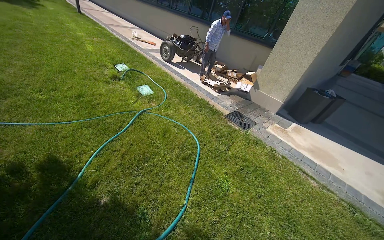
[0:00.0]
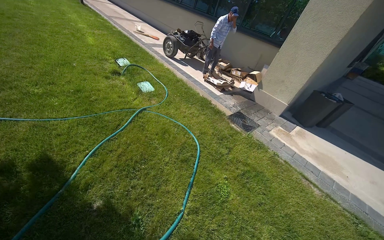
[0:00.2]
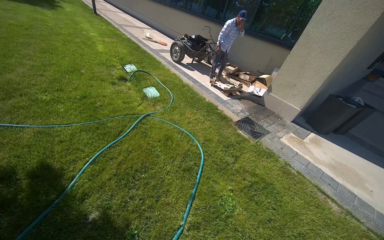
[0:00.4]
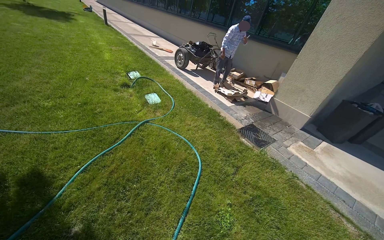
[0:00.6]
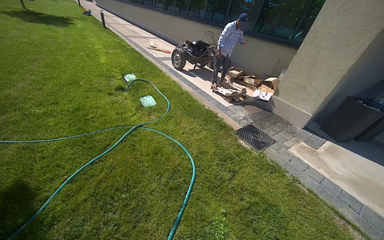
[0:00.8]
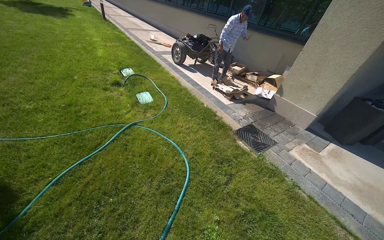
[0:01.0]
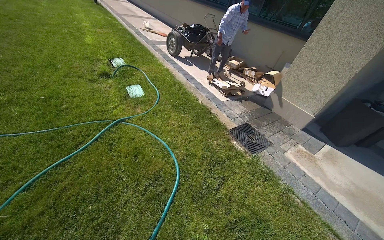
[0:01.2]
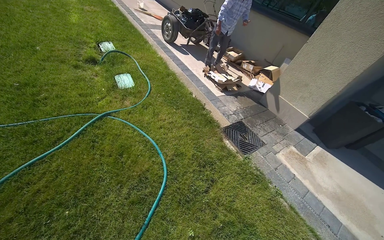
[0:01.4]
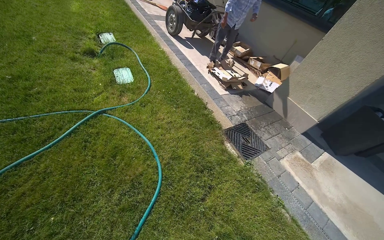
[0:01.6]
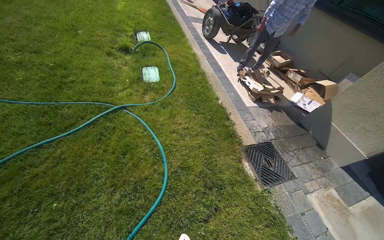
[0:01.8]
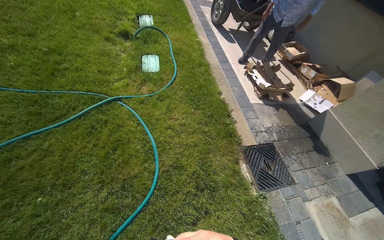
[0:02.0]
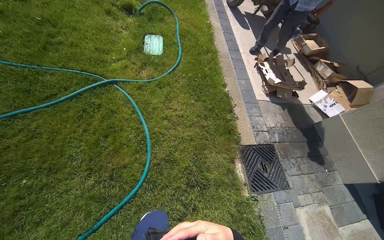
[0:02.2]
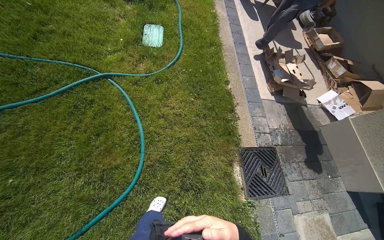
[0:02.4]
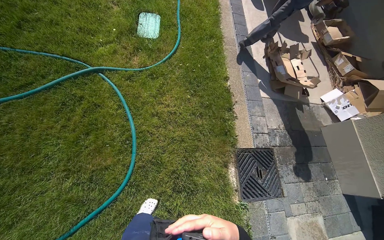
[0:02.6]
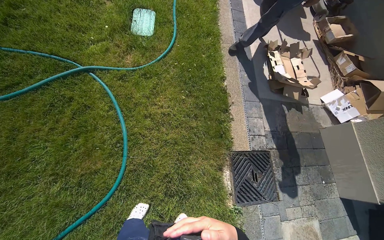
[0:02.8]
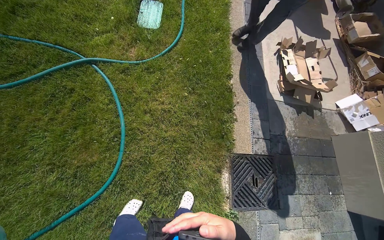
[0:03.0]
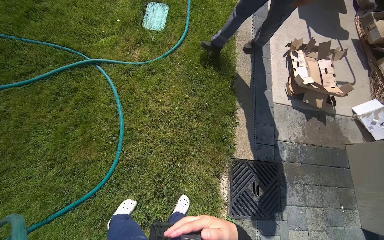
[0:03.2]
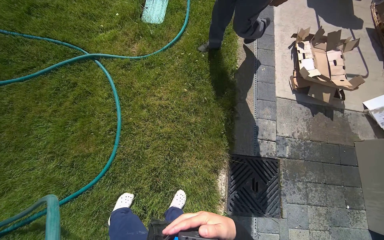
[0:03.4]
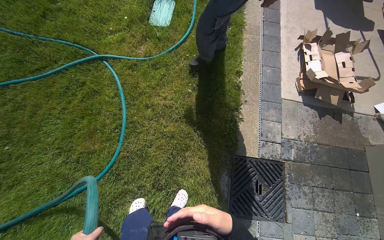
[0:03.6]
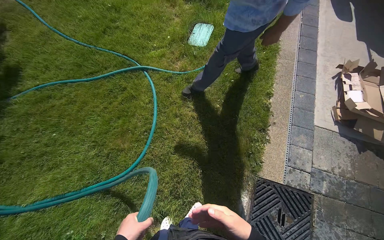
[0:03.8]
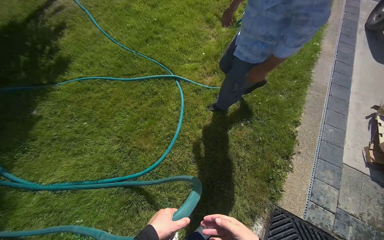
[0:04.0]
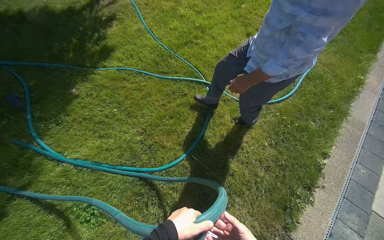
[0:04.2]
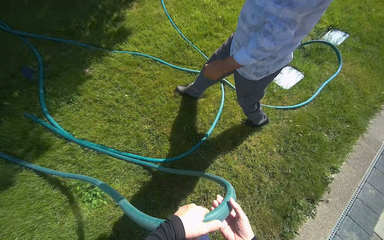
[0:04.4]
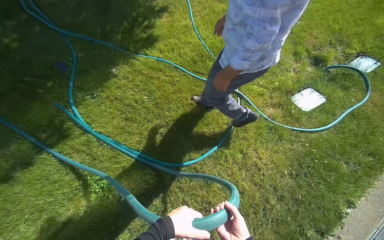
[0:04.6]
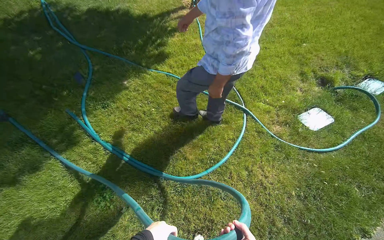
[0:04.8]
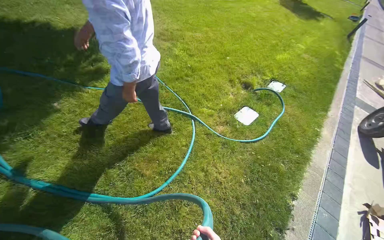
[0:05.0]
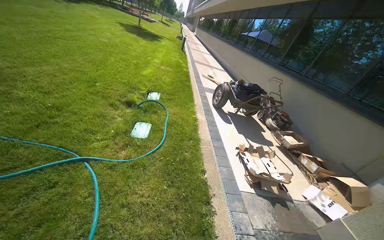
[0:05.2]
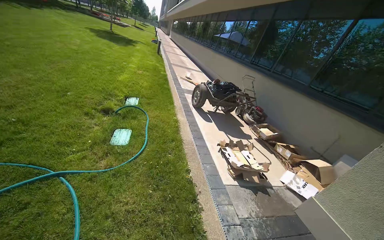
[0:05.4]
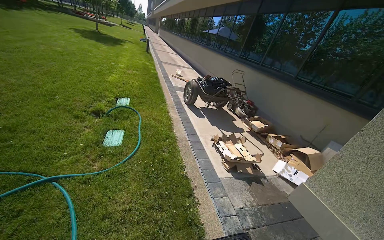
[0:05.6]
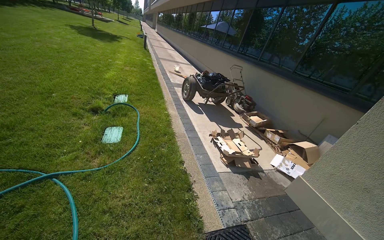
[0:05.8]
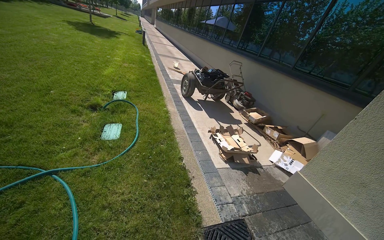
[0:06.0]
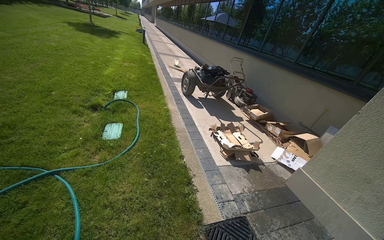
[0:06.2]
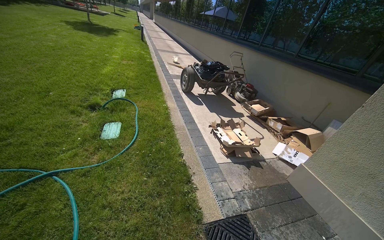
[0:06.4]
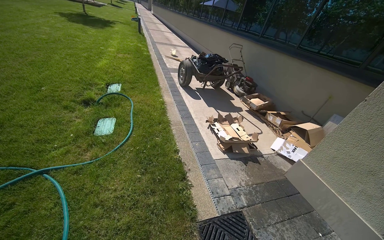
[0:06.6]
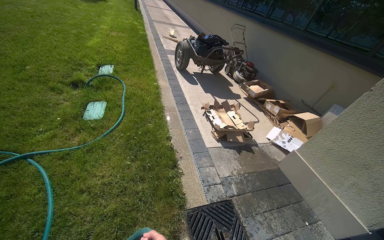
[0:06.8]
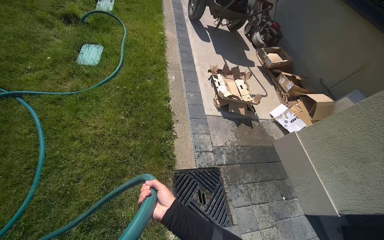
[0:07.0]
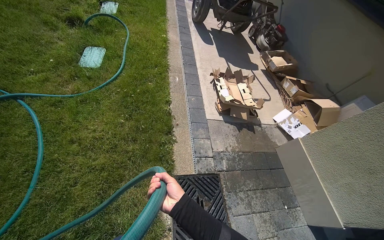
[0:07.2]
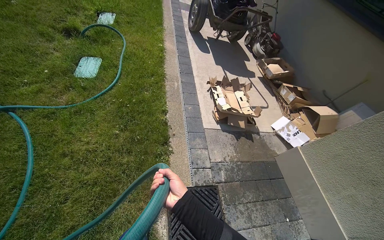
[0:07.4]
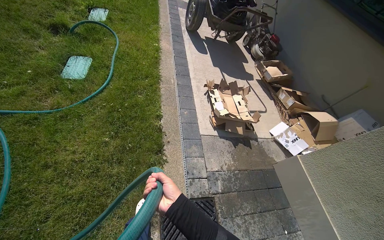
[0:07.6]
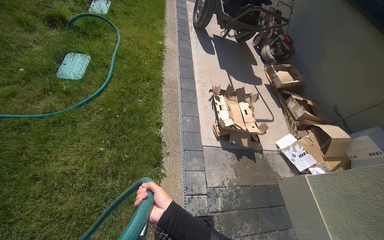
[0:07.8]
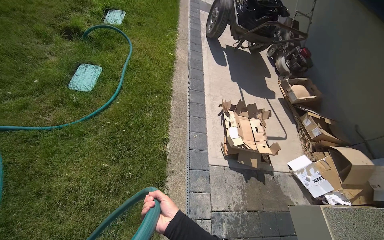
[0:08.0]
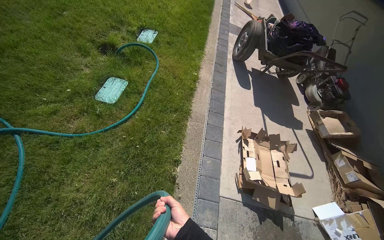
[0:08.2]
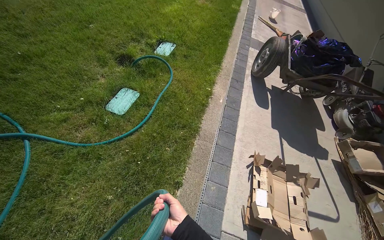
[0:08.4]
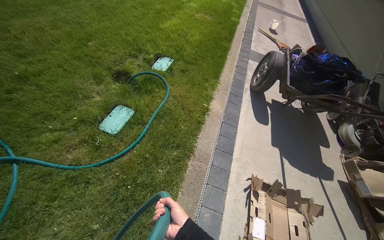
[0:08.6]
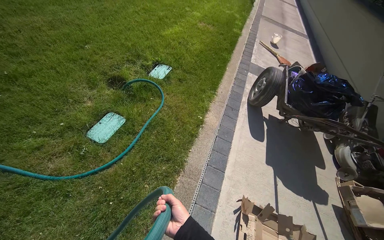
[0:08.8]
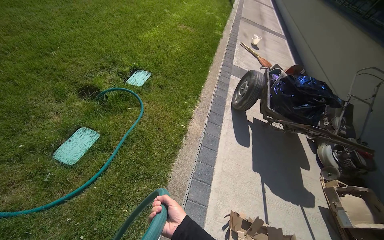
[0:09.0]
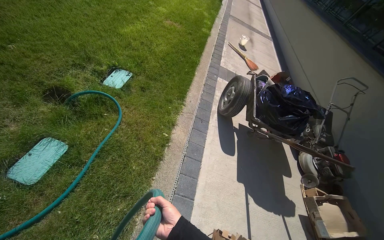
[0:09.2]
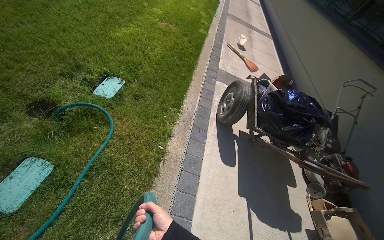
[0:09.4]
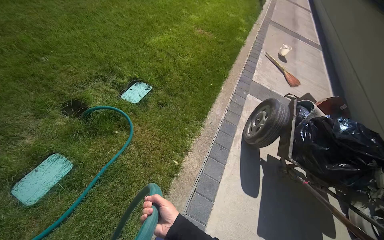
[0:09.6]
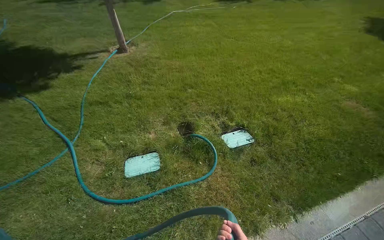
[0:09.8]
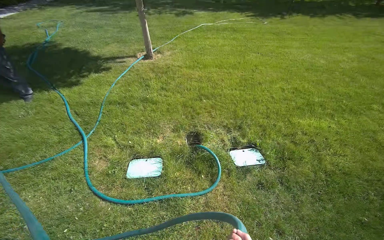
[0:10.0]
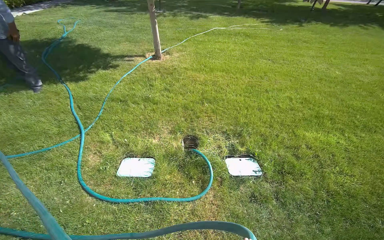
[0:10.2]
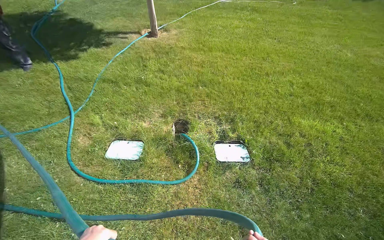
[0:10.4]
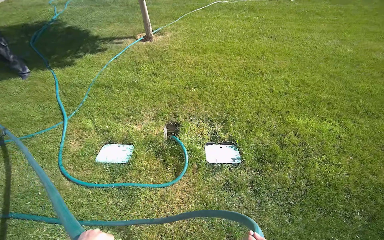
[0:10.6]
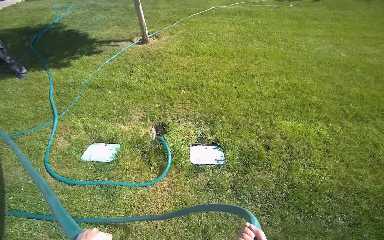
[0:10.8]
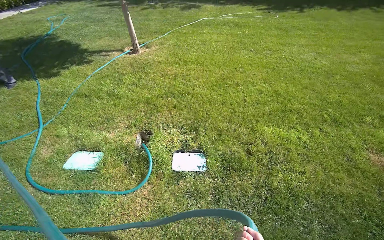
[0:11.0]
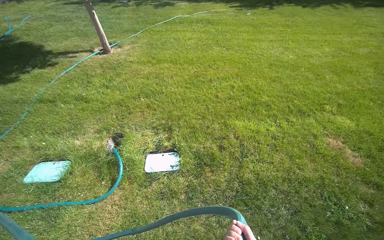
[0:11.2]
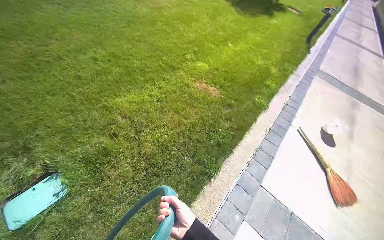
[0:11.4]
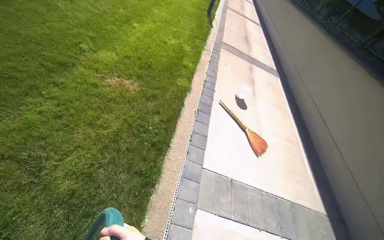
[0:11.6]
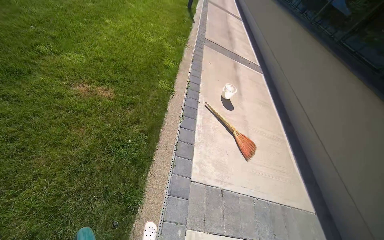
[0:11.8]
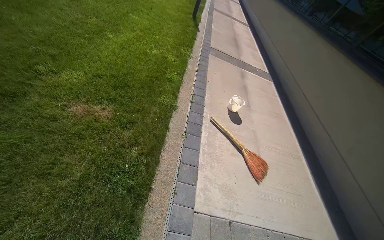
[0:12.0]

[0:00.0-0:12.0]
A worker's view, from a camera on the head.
Job: preparing cleaning supplies.
The whole recording: Laying out water hose. The worker pulls a green water hose across the grass.
0:00.0 to 0:01.6: The camera is carried some 1 m.
0:01.6 to 0:03.0: The camera is carried roughly 90 cm. The wearer's head swings approximately 30 degrees to the left. The camera pitches downward, by roughly 20 degrees.
0:03.0 to 0:04.4: The wearer looks roughly 50 degrees further to the left.
0:04.4 to 0:06.0: The head rotates approximately 65 degrees to the right. The view tips upward by roughly 15 degrees.
0:06.0 to 0:07.6: The wearer moves approximately 60 cm. The wearer looks roughly 20 degrees further downward.
0:07.6 to 0:09.0: The head travels some 1 m. The head rotates some 25 degrees to the left.
0:09.0 to 0:10.4: The camera travels roughly 1 m. The wearer's head swings roughly 75 degrees to the left.
0:10.4 to 0:12.0: The wearer moves roughly 1.5 m. The head rotates some 40 degrees to the right.

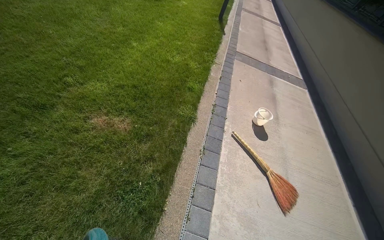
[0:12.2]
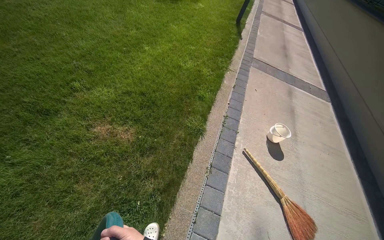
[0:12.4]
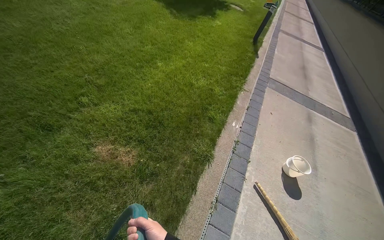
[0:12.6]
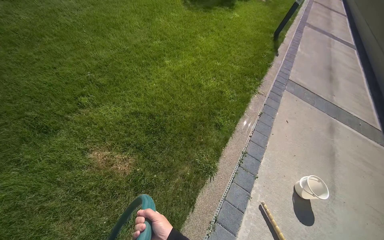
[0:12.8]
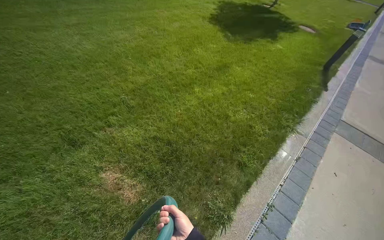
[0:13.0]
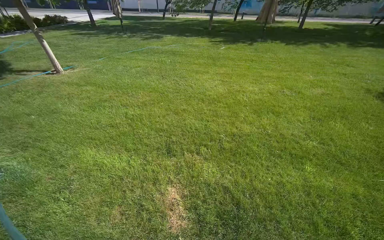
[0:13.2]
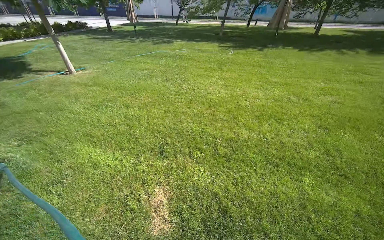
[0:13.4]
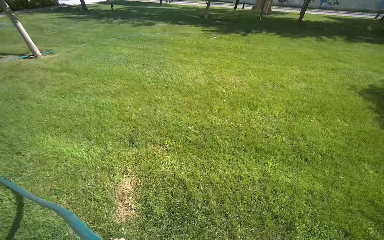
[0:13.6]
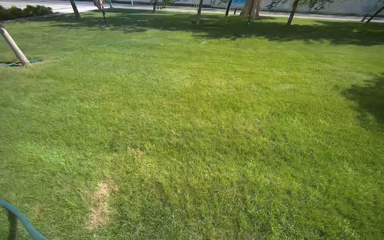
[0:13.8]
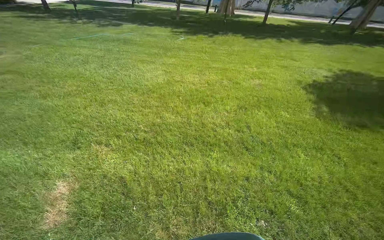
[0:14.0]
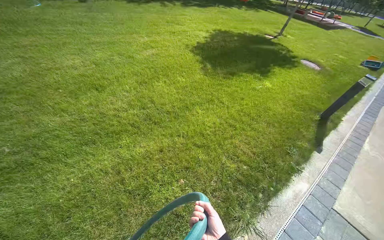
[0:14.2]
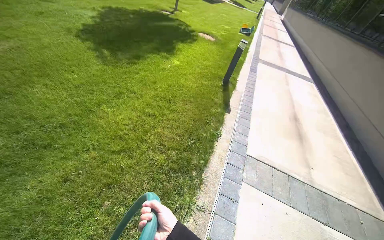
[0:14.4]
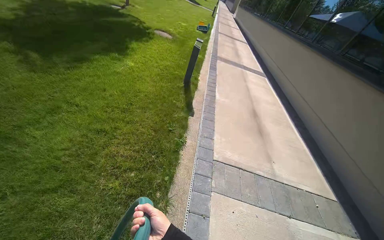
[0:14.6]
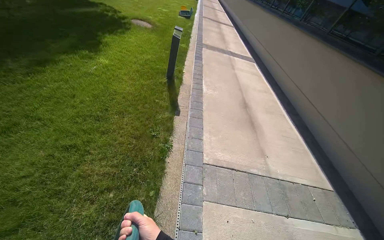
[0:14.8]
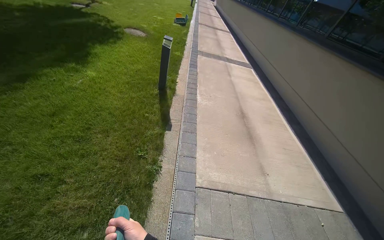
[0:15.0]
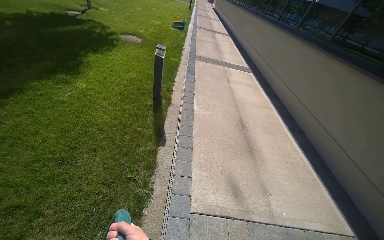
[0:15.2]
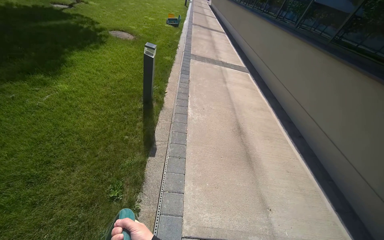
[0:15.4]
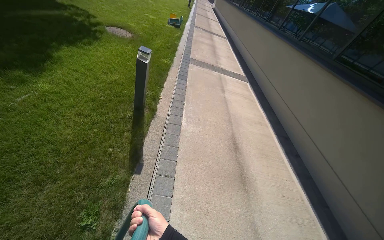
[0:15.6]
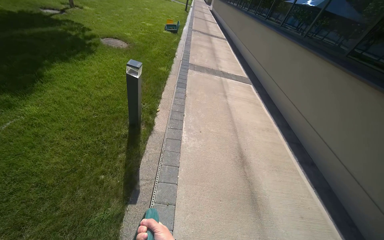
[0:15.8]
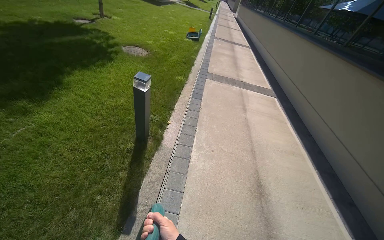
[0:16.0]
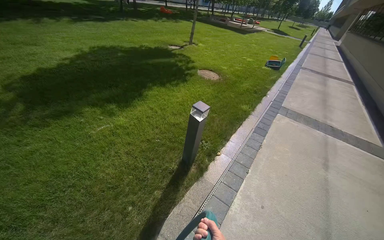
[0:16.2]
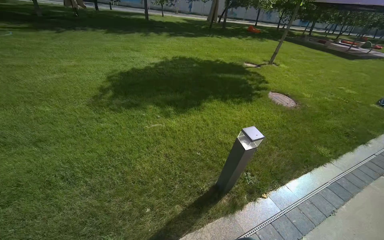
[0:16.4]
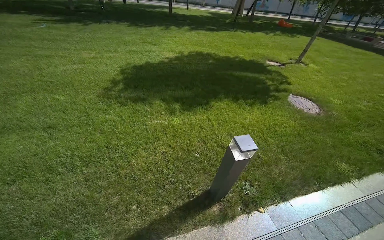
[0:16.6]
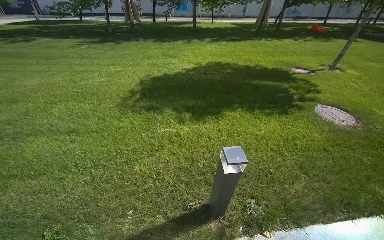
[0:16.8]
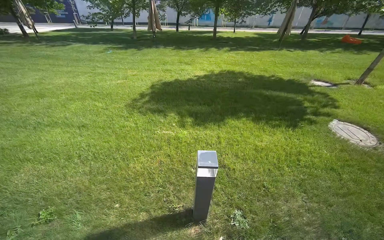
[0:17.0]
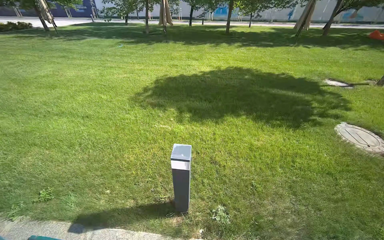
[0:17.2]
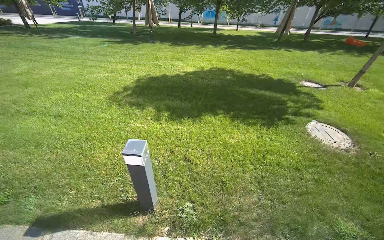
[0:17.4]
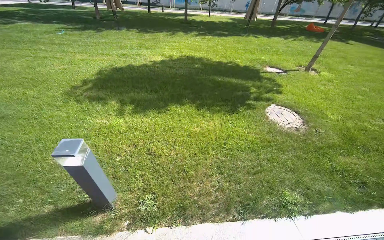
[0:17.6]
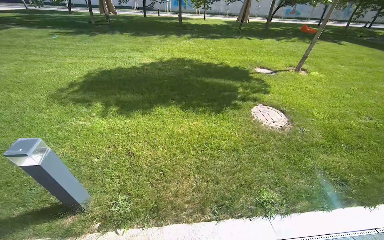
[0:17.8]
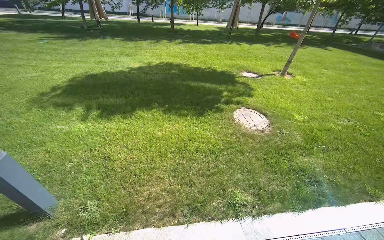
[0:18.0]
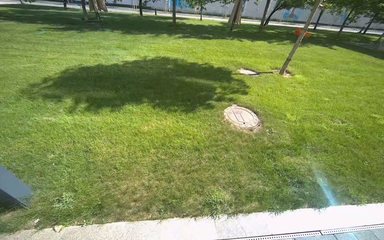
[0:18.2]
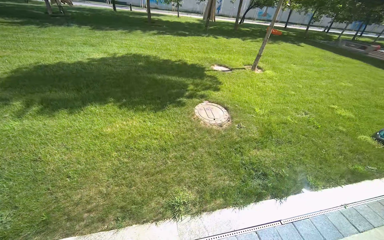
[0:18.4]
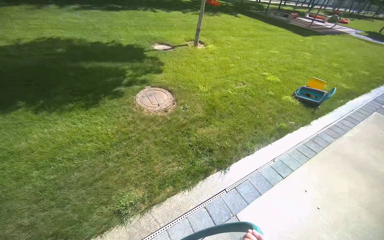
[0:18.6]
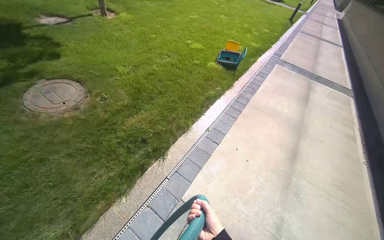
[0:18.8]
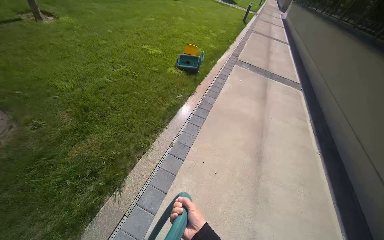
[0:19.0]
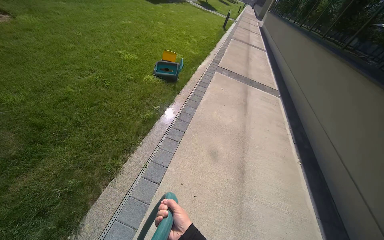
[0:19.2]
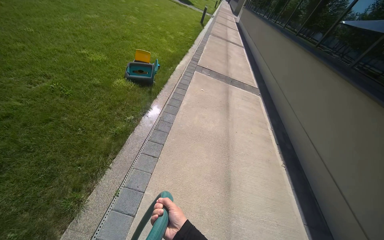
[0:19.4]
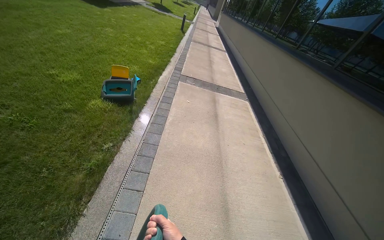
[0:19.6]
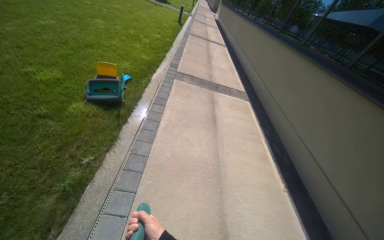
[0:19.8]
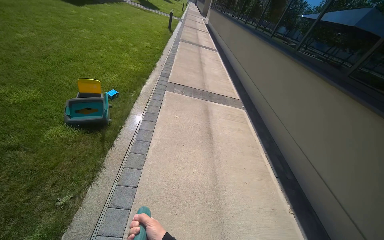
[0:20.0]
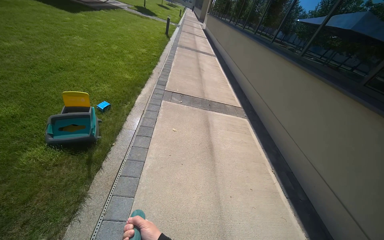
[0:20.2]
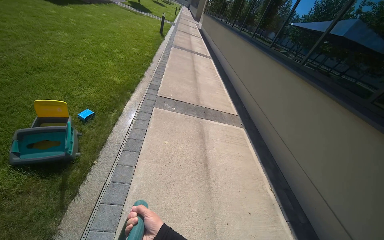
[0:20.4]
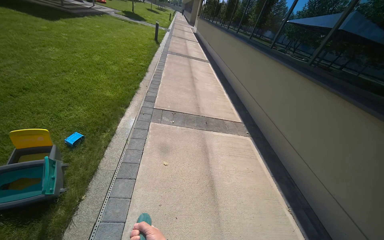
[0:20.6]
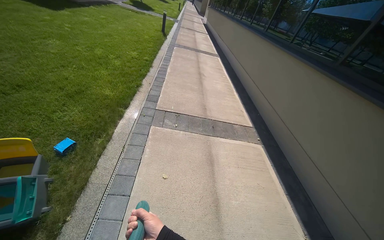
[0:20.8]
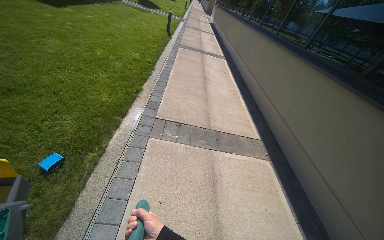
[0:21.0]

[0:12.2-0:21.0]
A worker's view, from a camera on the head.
Job: preparing cleaning supplies.
The whole recording: Laying out water hose. The worker pulls a green water hose across the grass.
0:13.6 to 0:15.2: The camera is carried some 2 m. The wearer's head swings roughly 90 degrees to the right. The view tilts some 15 degrees downward.
0:15.2 to 0:16.6: The wearer moves about 1.5 m. The head rotates some 70 degrees to the left.
0:16.6 to 0:18.0: The camera is carried to the right, approximately 1.5 m.
0:18.0 to 0:19.6: The camera travels about 2.5 m. The head turns to the right by roughly 75 degrees. The view tips downward by approximately 15 degrees.
0:19.6 to 0:21.0: The wearer moves roughly 2 m.
